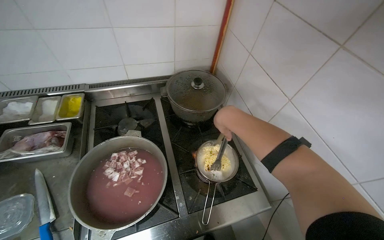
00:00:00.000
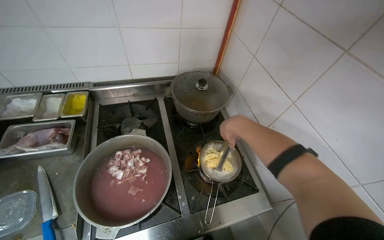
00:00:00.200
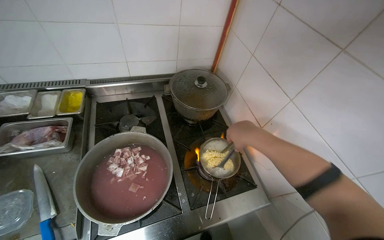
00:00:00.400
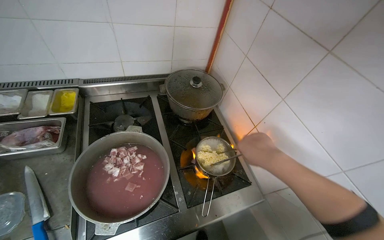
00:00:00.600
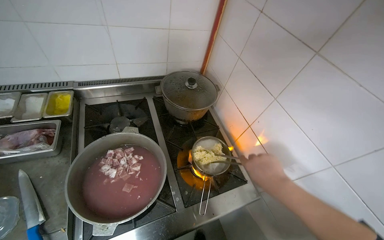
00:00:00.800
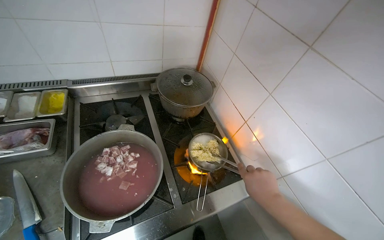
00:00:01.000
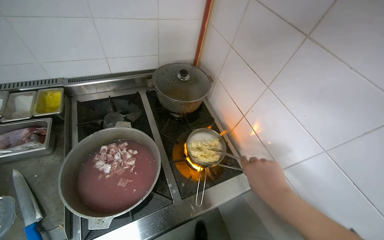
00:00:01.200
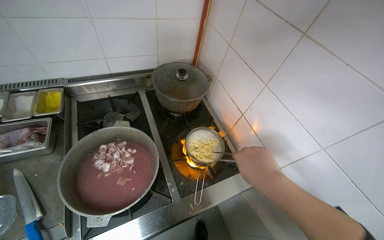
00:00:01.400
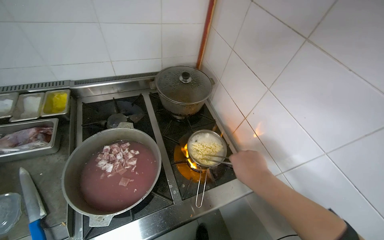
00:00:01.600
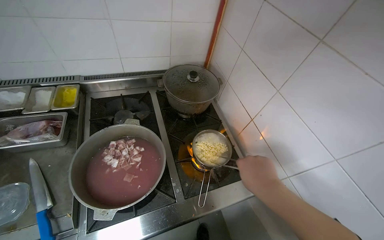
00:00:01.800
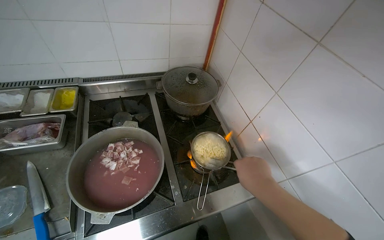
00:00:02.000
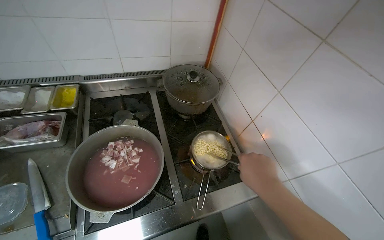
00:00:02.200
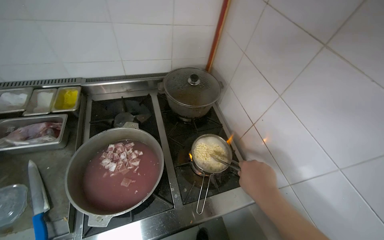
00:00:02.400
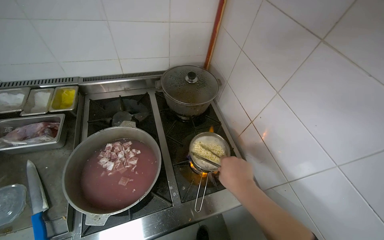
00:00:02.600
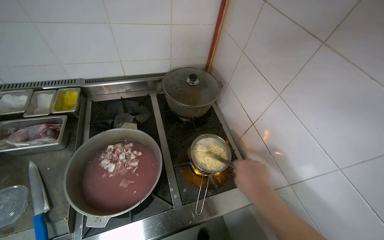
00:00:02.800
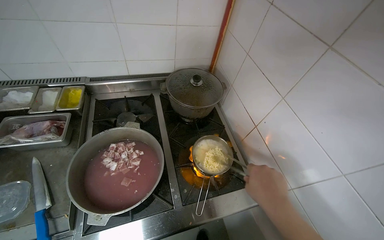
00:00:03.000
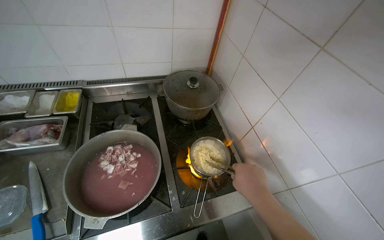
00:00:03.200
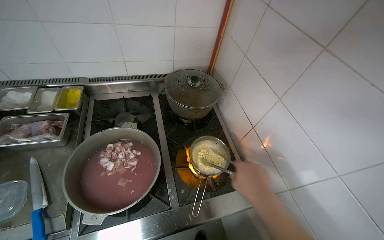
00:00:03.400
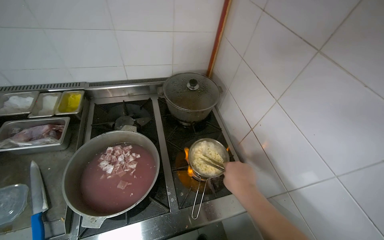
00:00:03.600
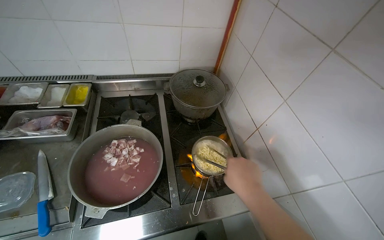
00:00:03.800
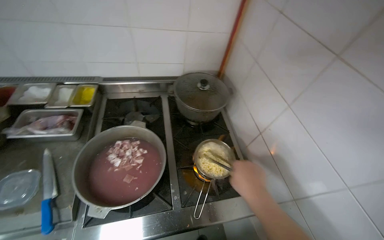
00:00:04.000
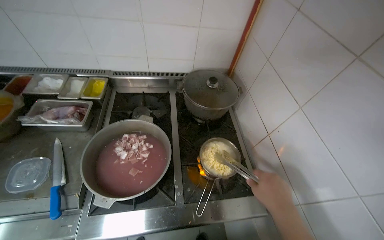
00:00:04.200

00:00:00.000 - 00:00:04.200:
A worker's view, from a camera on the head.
Job: cooking food.
The whole recording: Preparing instant noodles. The worker opens instant noodle packets, adds noodles and seasoning to a pot, and stirs them on the stove.
00:00:00.000 - 00:00:01.400: The right hand moves down the picture, nearer to the camera and to the right, about 25 cm.

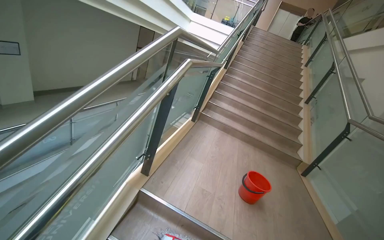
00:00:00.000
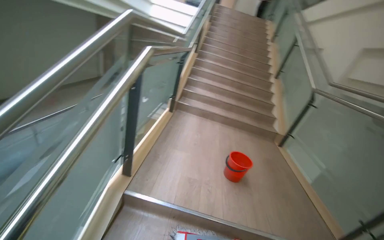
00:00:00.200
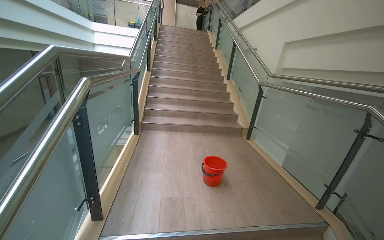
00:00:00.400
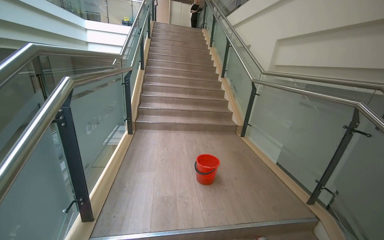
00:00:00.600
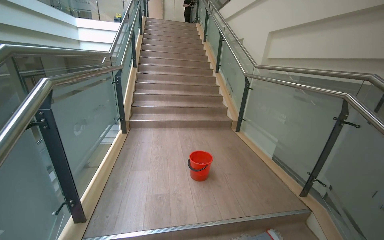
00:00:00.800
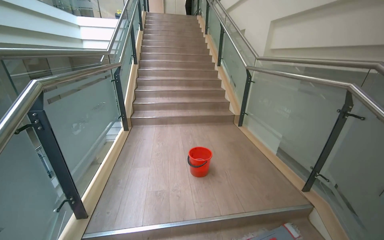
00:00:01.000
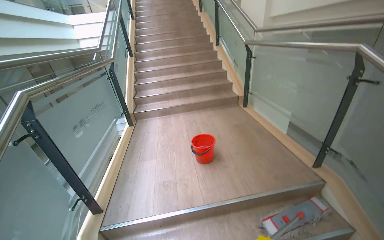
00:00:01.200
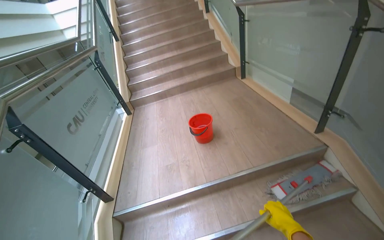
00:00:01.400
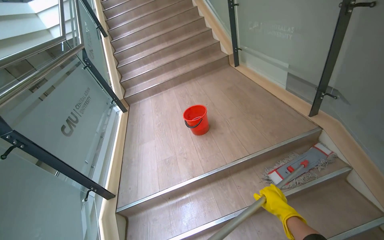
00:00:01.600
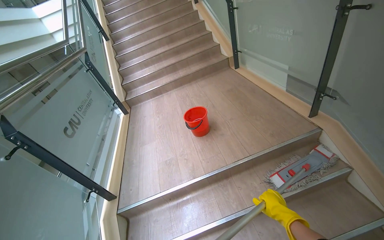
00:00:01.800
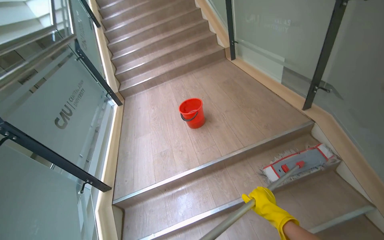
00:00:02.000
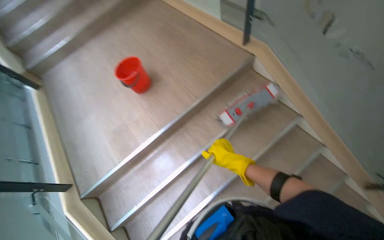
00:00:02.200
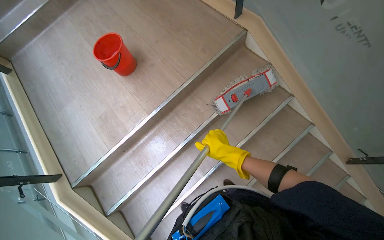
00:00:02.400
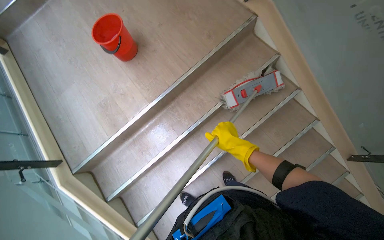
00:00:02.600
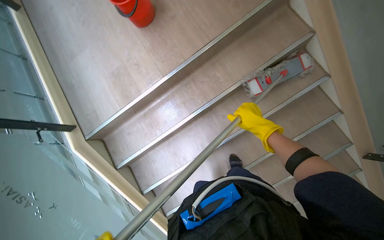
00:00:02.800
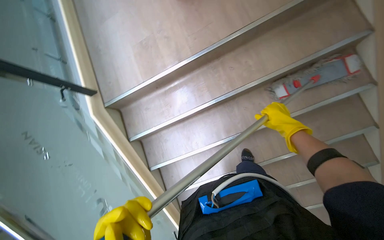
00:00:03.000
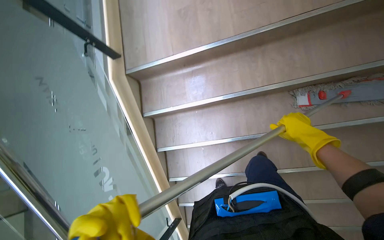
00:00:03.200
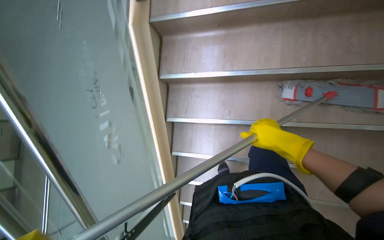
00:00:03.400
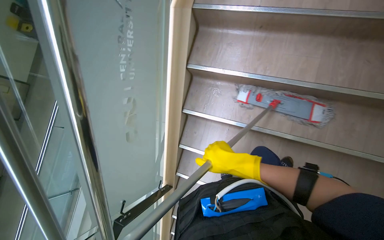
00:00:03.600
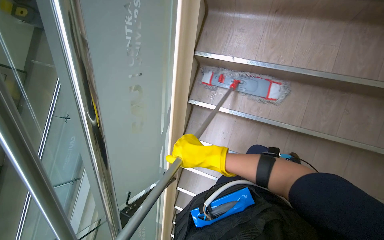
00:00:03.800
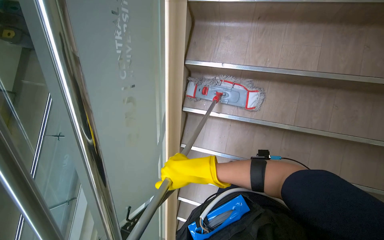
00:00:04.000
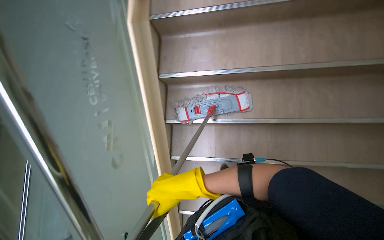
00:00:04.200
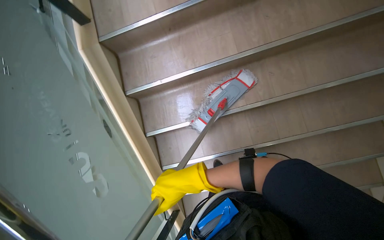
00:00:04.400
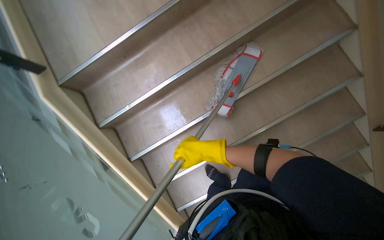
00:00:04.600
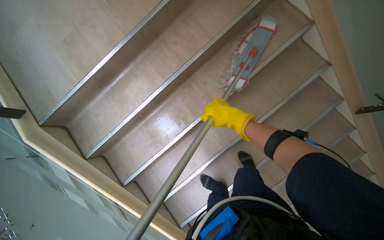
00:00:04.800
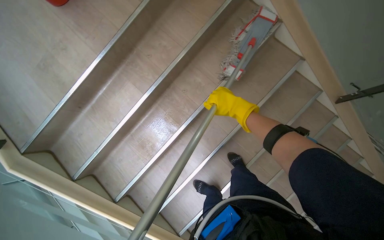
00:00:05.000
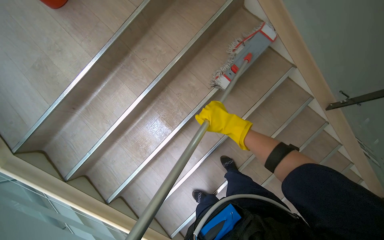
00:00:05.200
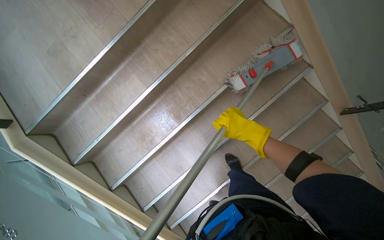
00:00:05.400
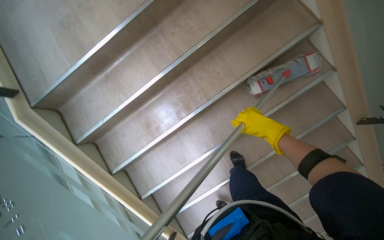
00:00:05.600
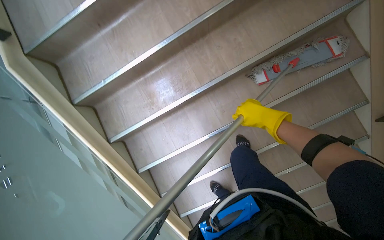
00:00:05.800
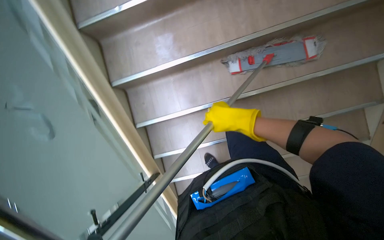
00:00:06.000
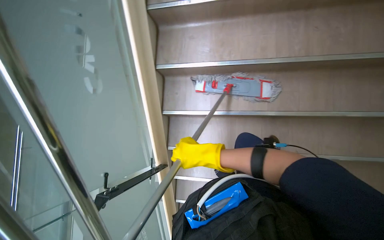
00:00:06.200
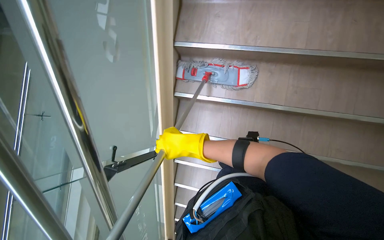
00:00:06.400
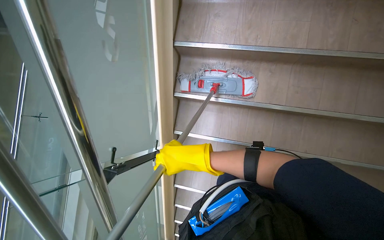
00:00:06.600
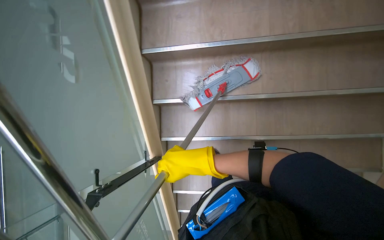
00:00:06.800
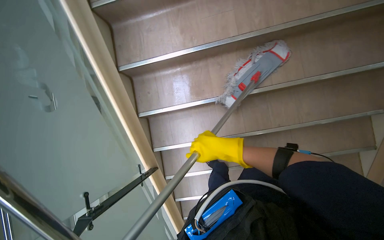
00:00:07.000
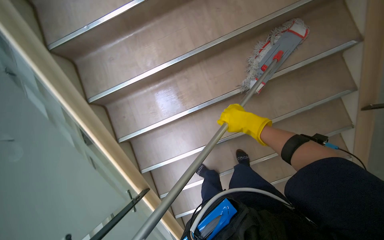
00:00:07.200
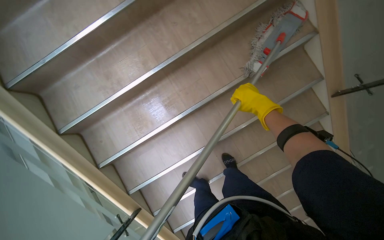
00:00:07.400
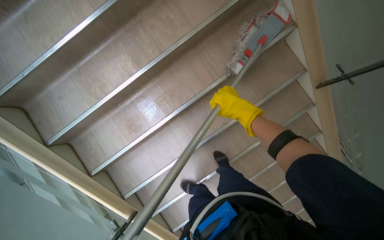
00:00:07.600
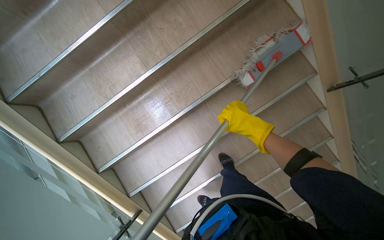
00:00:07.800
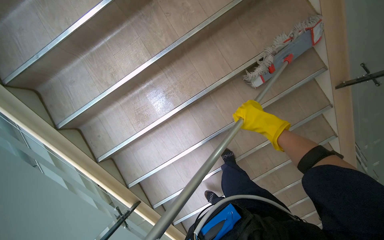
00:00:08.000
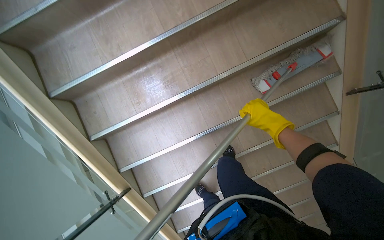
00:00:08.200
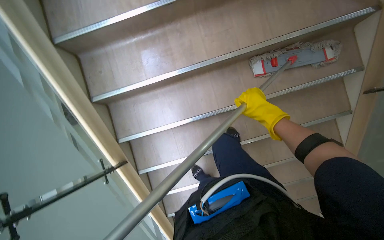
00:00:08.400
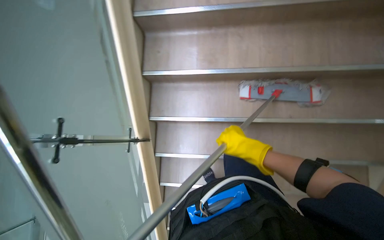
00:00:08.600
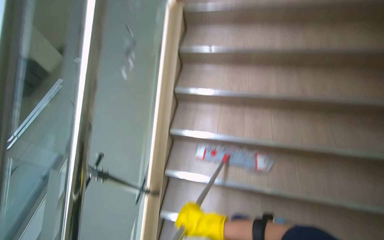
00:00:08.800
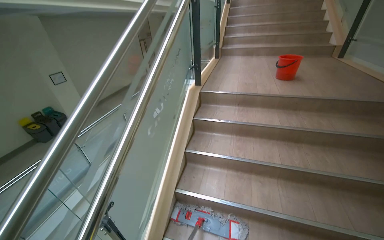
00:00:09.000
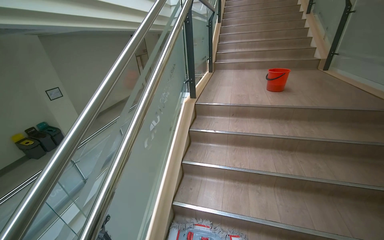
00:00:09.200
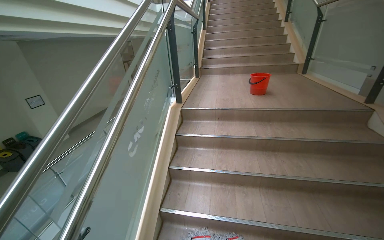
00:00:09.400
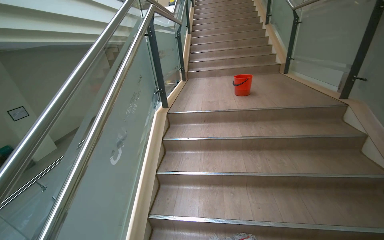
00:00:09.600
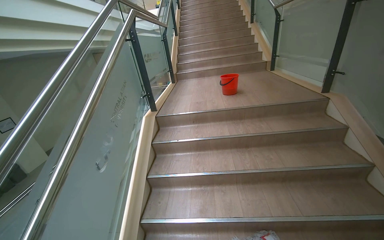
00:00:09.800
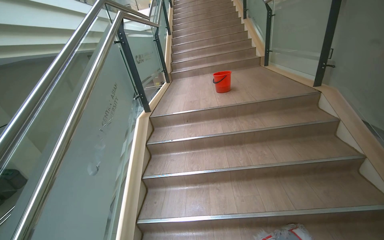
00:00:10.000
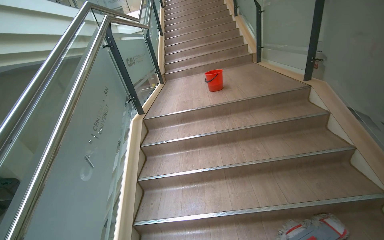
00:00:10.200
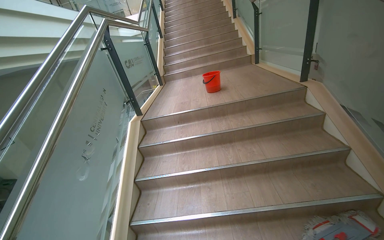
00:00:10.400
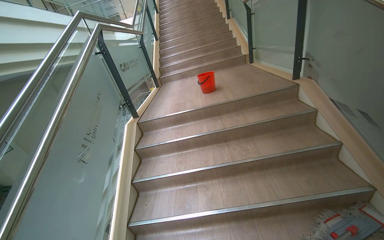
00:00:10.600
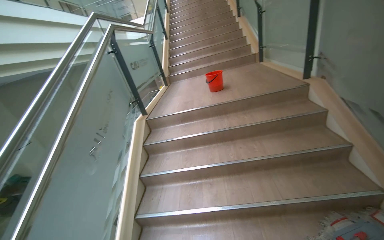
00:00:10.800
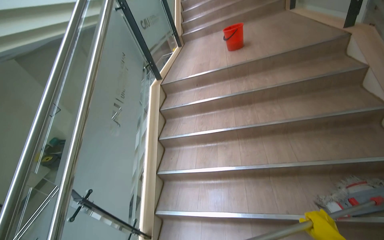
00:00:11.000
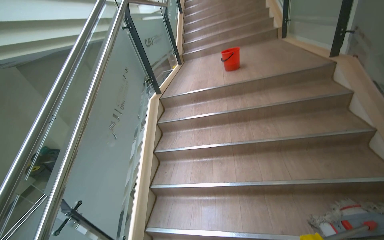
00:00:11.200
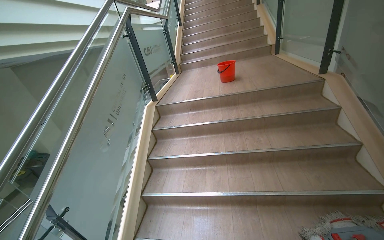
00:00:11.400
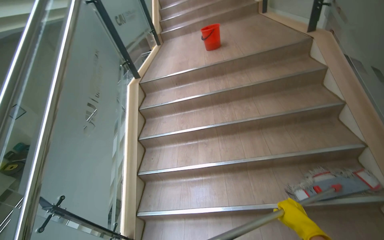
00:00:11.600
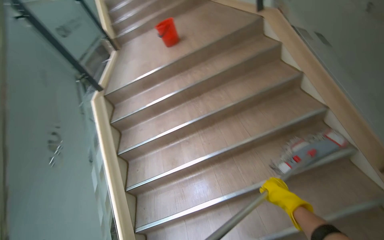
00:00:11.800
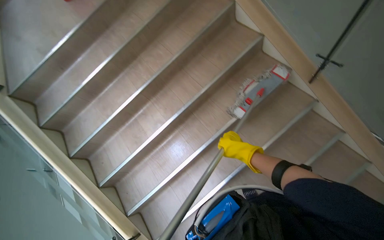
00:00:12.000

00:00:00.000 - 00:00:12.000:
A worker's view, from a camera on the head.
Job: mopping floor.
The whole recording: Mopping stairs. The worker mops the stairs, moving upwards step by step.
00:00:00.000 - 00:00:01.600: The camera is carried roughly 50 cm. The head turns to the right by approximately 50 degrees. The view tilts about 20 degrees downward.
00:00:01.600 - 00:00:03.000: The wearer looks roughly 45 degrees further downward.
00:00:06.000 - 00:00:07.600: The right hand goes some 15 cm nearer to the camera, and travels to the left and back again, roughly 10 cm each way.
00:00:07.600 - 00:00:09.000: The camera pitches upward, by some 20 degrees.
00:00:09.000 - 00:00:10.400: The wearer moves roughly 40 cm.
00:00:10.400 - 00:00:12.000: The wearer looks approximately 40 degrees further to the right. The view tilts about 30 degrees downward.

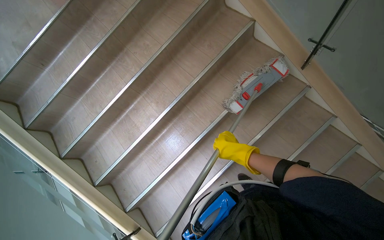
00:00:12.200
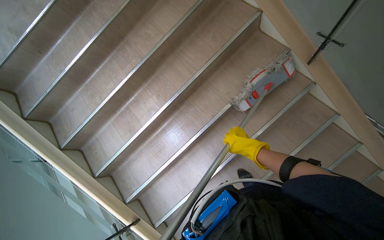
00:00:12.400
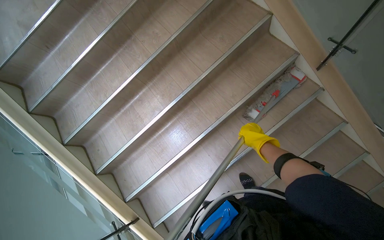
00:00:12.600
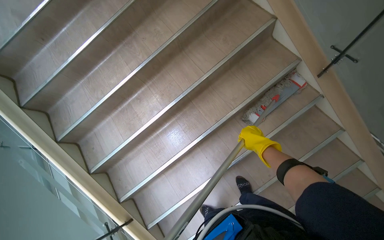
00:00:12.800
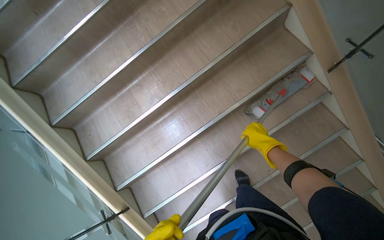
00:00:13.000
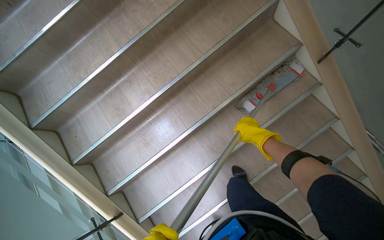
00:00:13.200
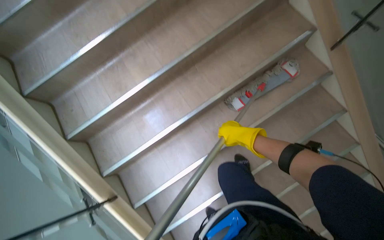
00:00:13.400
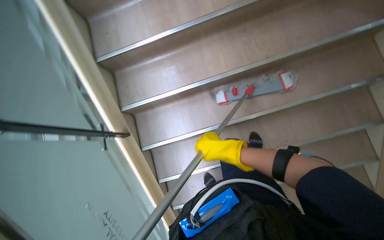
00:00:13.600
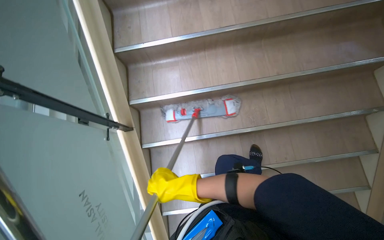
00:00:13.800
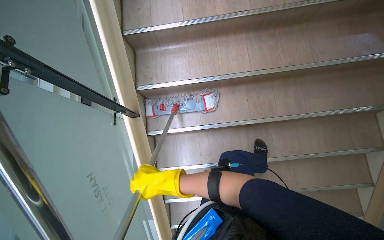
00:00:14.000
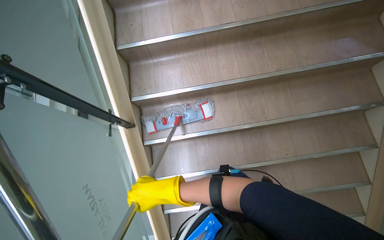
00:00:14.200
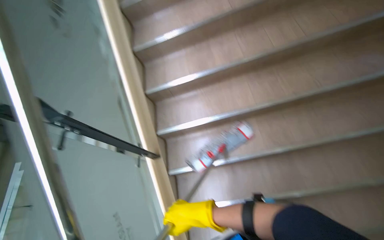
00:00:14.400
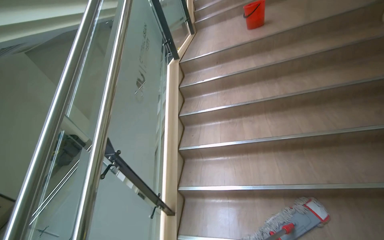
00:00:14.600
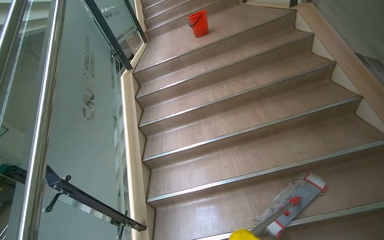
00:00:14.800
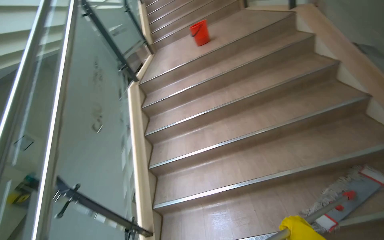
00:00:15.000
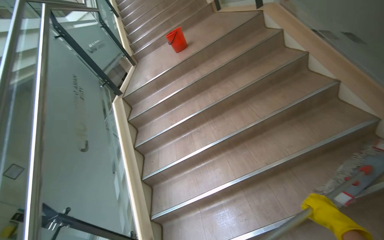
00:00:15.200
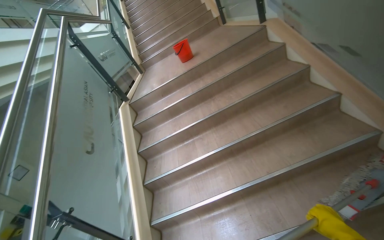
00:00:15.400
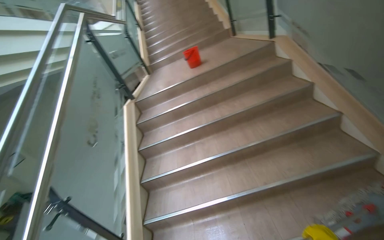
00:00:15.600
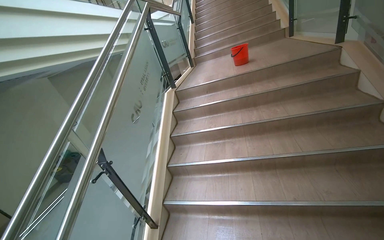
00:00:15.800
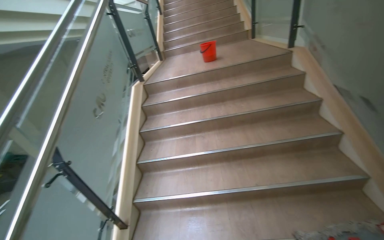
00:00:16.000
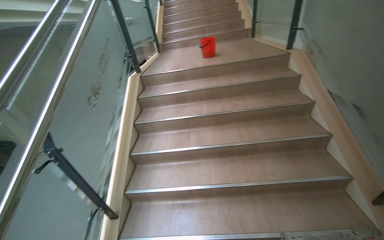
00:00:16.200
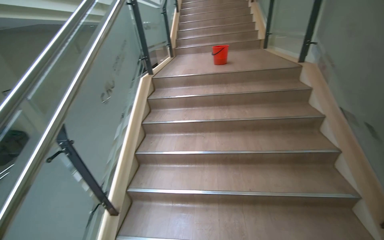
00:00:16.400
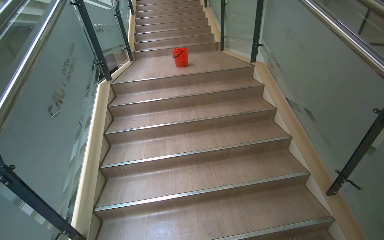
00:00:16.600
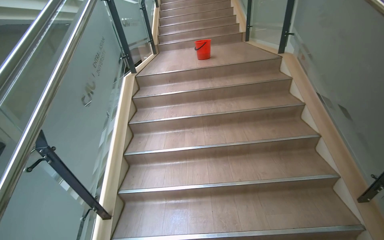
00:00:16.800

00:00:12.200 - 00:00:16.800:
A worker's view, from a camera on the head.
Job: mopping floor.
The whole recording: Mopping stairs. The worker mops the stairs, moving upwards step by step.
00:00:12.200 - 00:00:13.800: The wearer looks some 15 degrees further downward. The right hand is displaced down the picture and to the left by about 50 cm.
